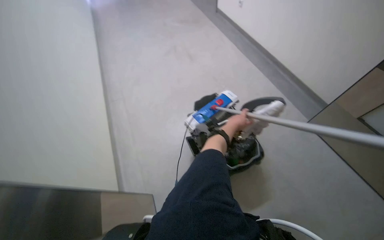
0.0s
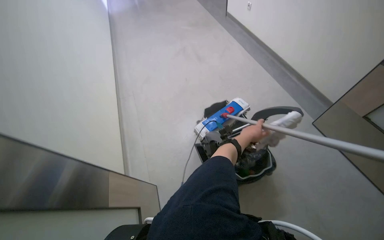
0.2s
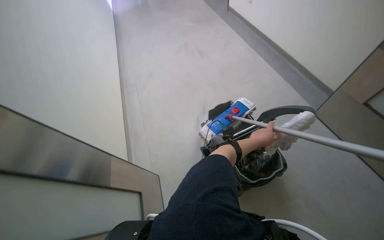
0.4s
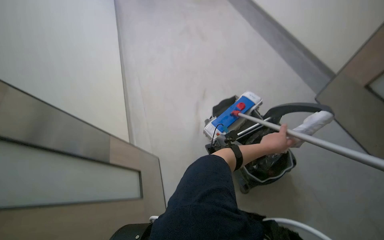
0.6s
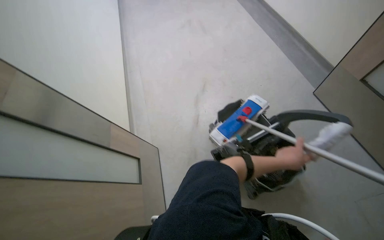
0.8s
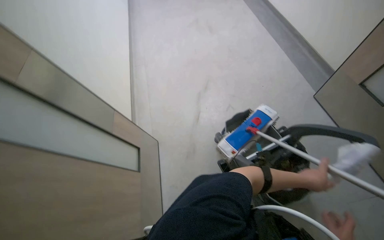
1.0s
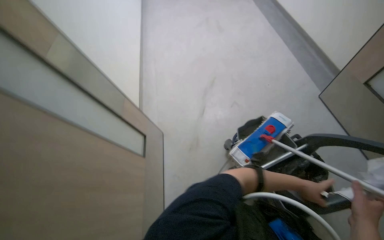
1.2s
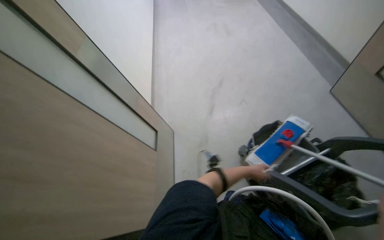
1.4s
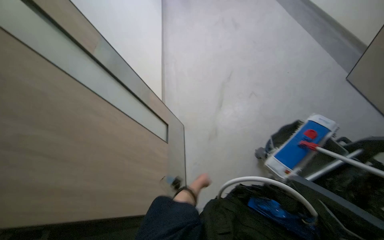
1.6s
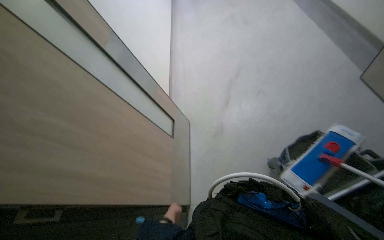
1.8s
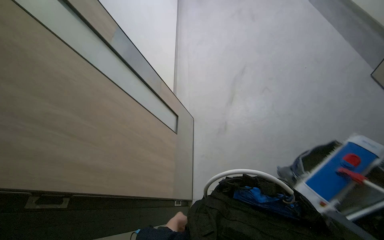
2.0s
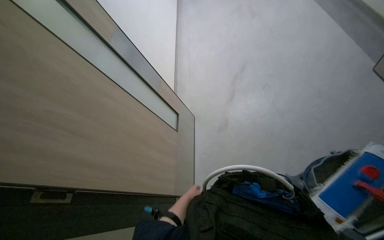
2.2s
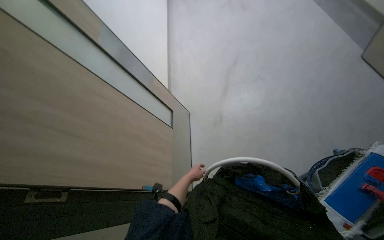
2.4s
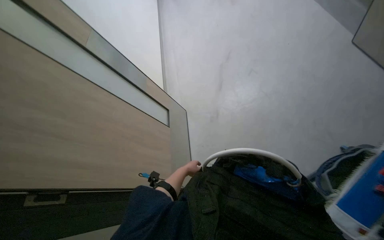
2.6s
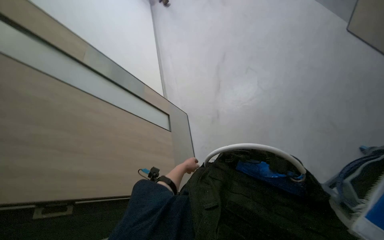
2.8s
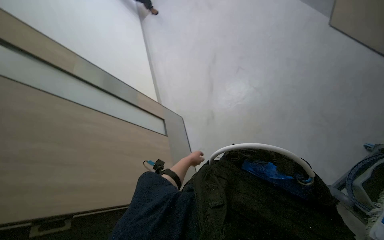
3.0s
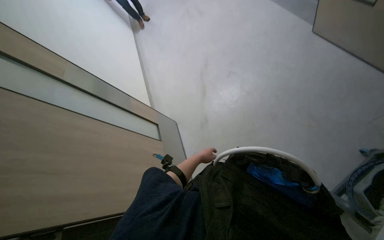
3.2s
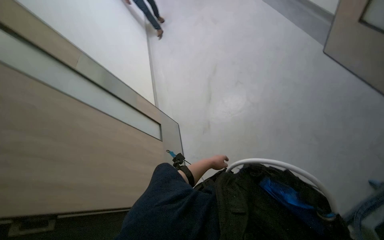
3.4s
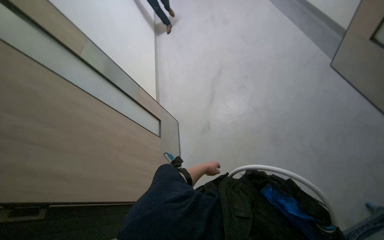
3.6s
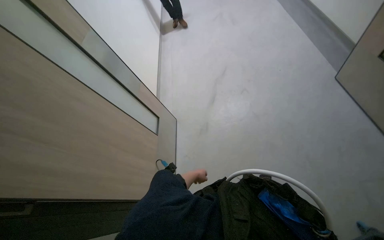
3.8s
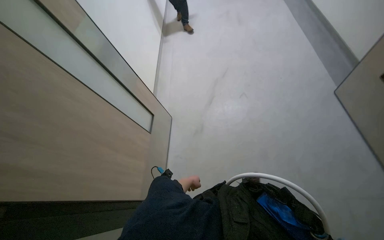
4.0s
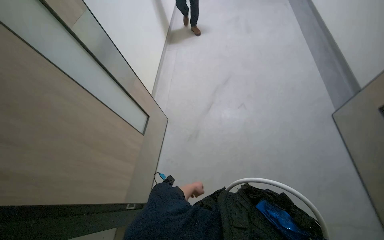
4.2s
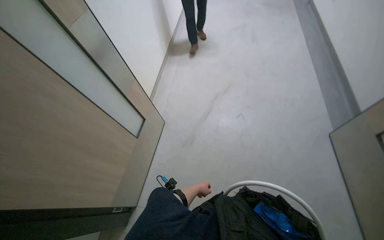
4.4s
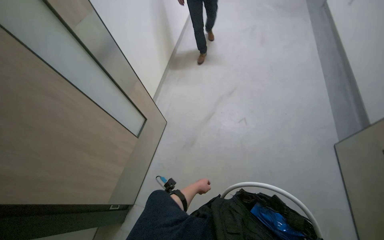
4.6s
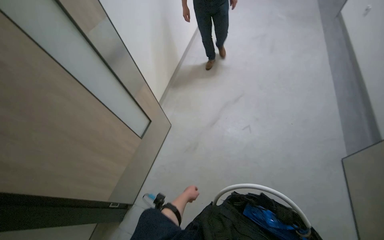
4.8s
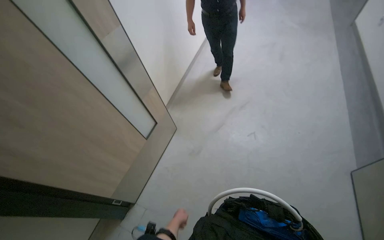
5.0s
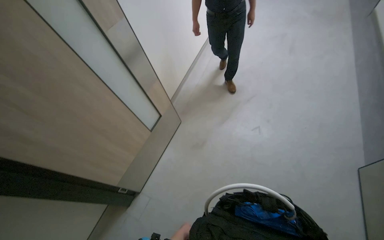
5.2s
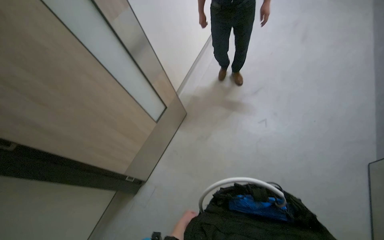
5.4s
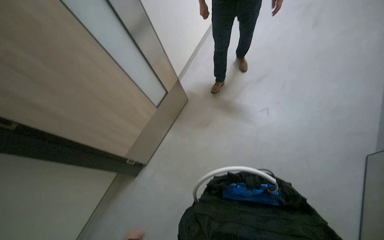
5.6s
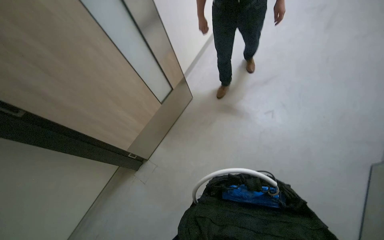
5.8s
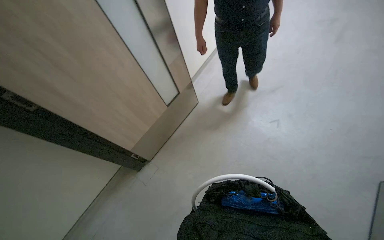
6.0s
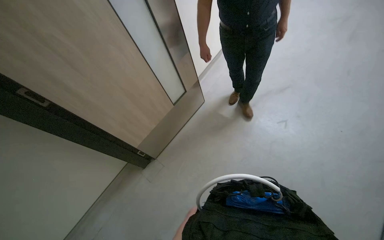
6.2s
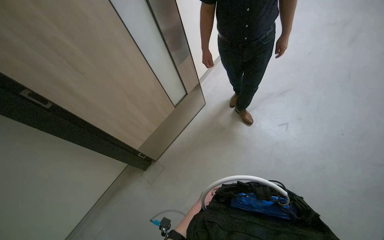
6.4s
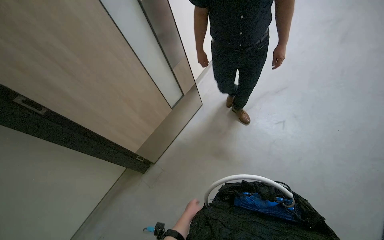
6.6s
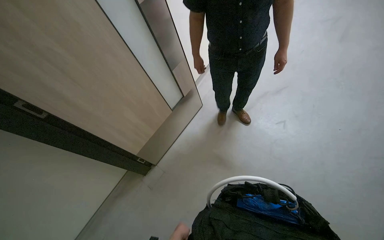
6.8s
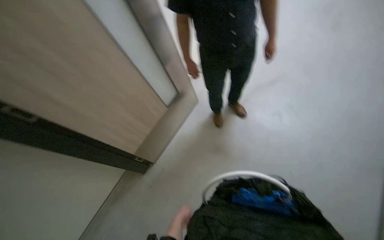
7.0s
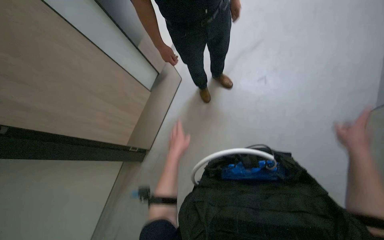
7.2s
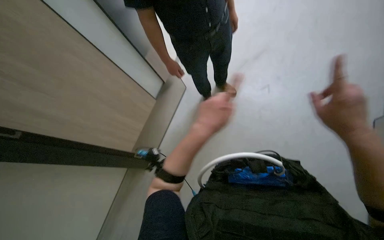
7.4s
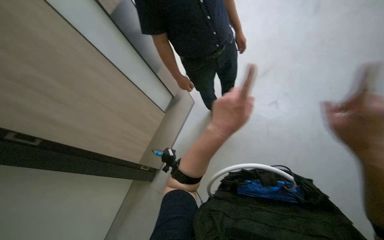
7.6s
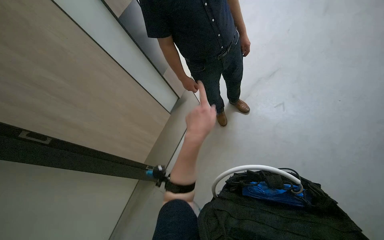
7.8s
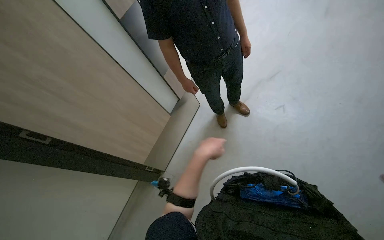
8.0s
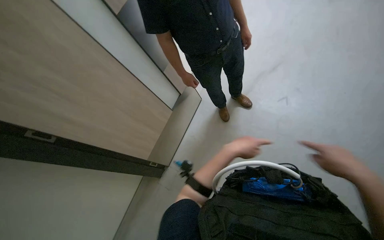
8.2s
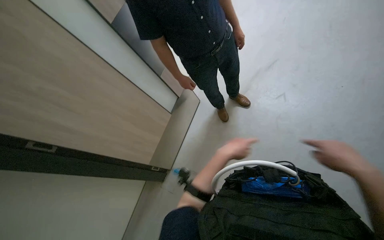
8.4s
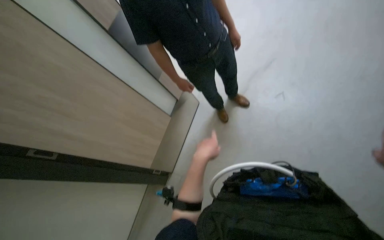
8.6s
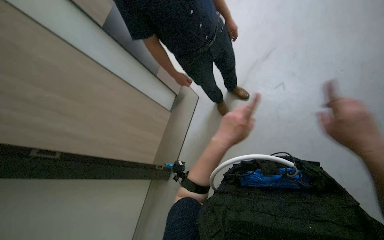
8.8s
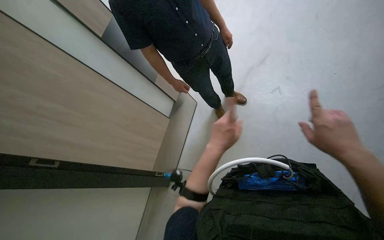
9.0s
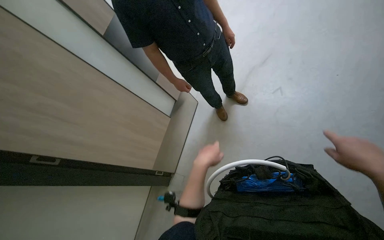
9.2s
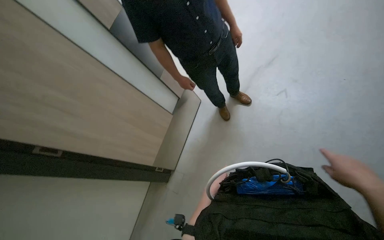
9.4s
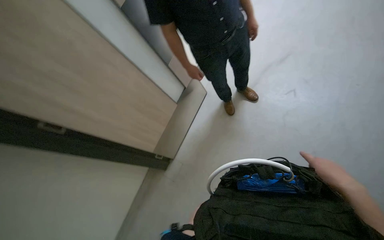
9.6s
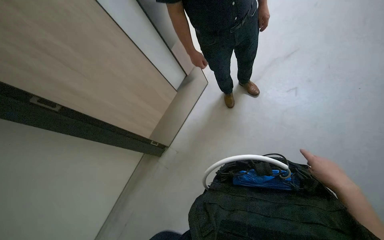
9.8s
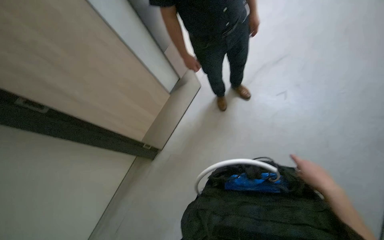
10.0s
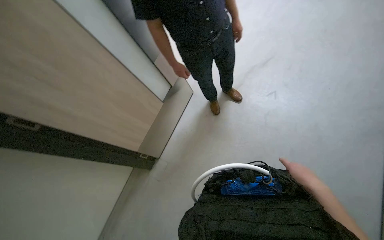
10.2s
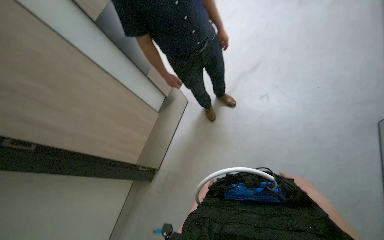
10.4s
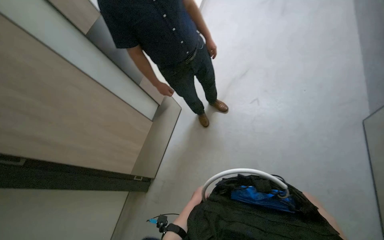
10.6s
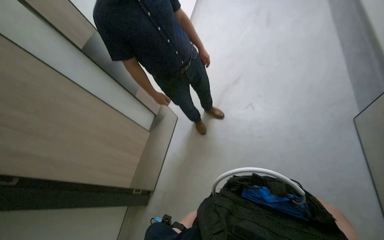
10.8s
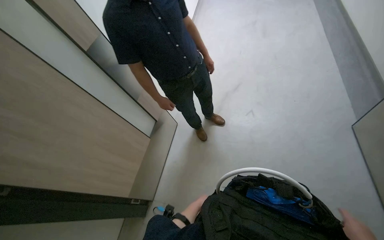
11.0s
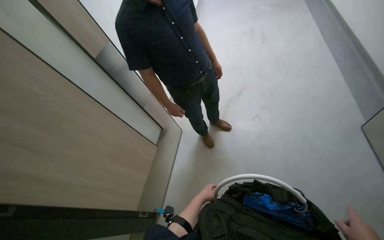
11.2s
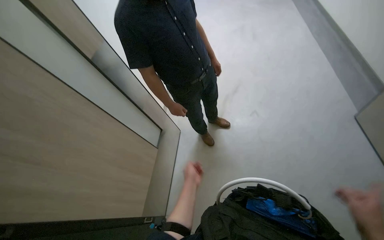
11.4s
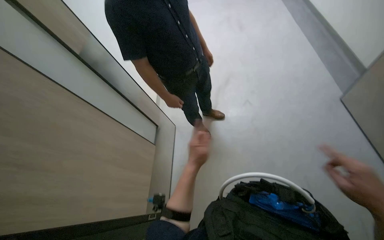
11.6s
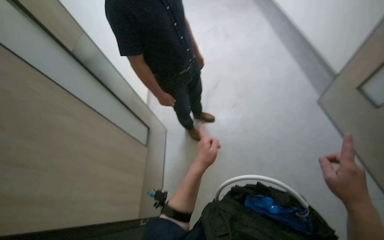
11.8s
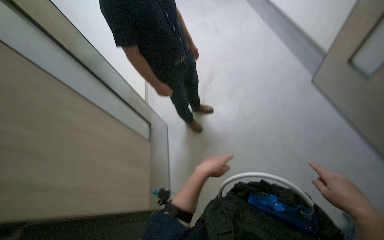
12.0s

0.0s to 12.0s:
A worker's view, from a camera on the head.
Job: mopping floor.
The whole recording: Mopping office floor. The worker mops the office floor around the tables and chairs.
1.6s to 3.0s: The view tips upward by roughly 10 degrees.
3.0s to 4.4s: The scene rotates clockwise by approximately 30 degrees. The left hand moves down the picture, approximately 10 cm.
4.4s to 6.0s: The head turns to the left by some 25 degrees.
10.4s to 12.0s: The wearer's head swings approximately 20 degrees to the right. The left hand is displaced up the picture by about 20 cm.

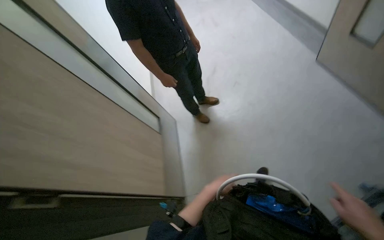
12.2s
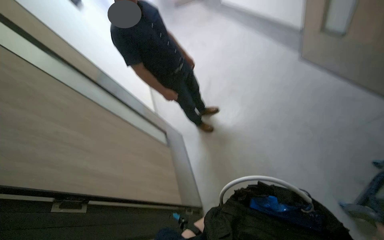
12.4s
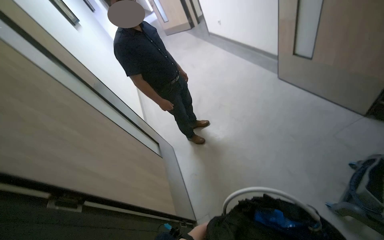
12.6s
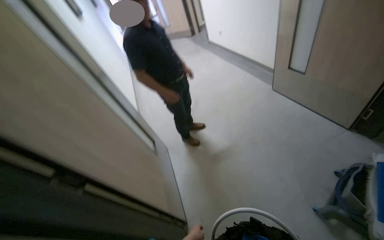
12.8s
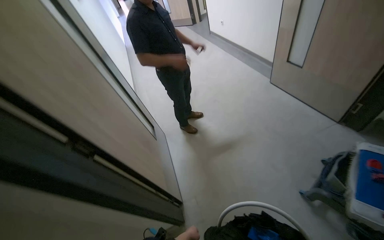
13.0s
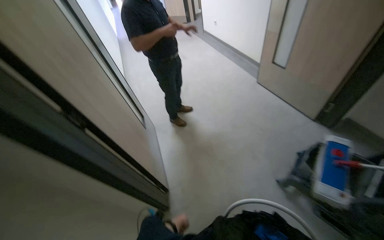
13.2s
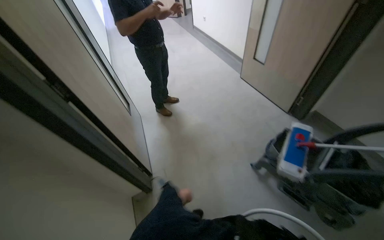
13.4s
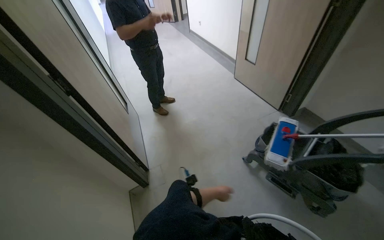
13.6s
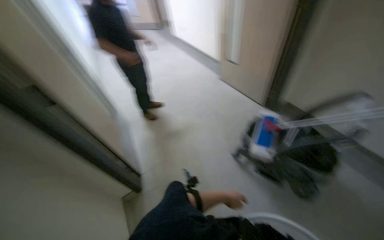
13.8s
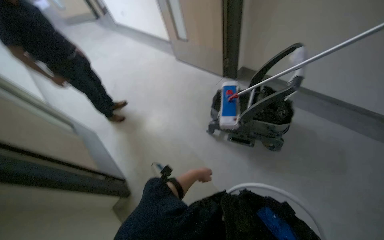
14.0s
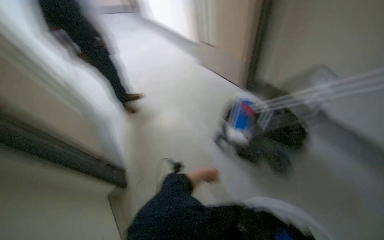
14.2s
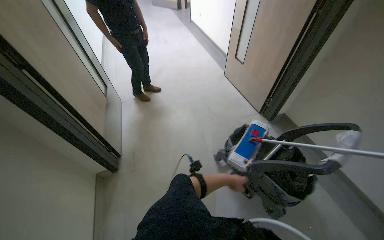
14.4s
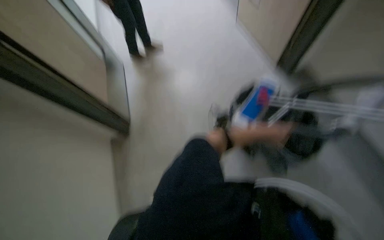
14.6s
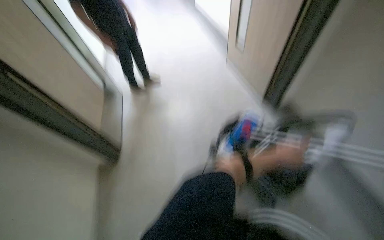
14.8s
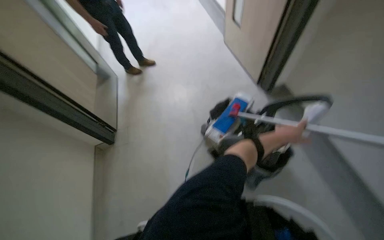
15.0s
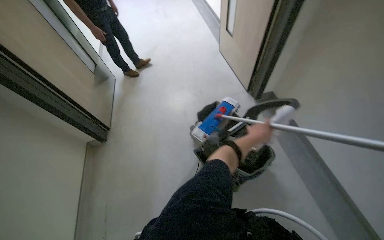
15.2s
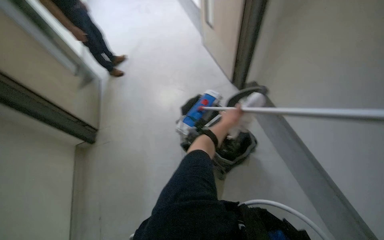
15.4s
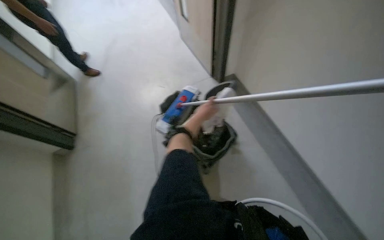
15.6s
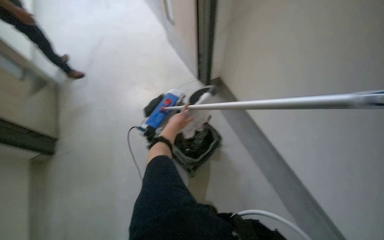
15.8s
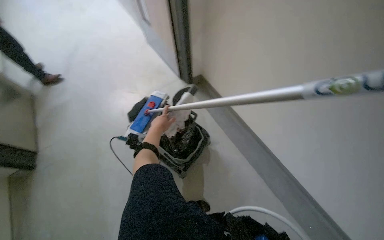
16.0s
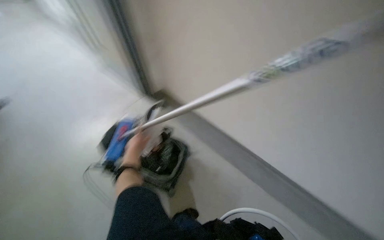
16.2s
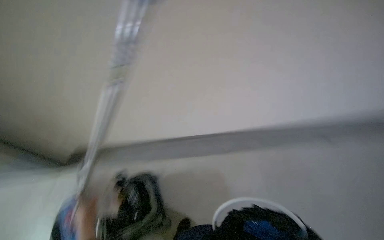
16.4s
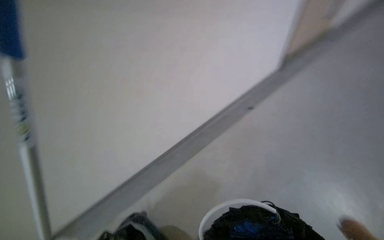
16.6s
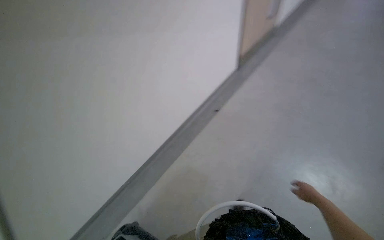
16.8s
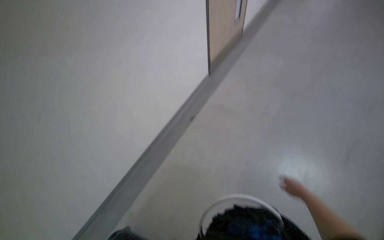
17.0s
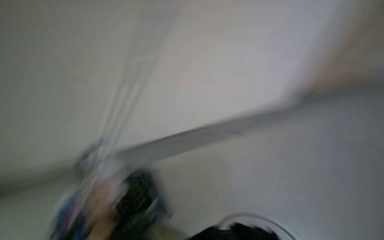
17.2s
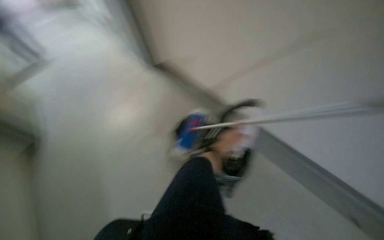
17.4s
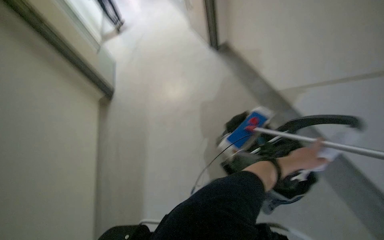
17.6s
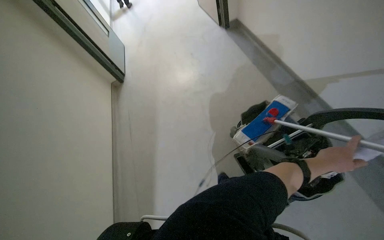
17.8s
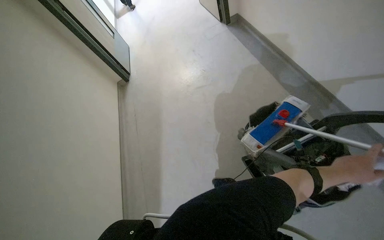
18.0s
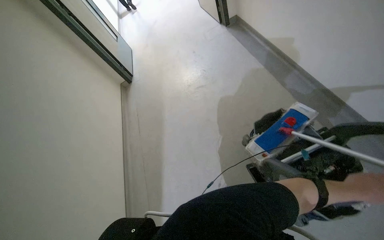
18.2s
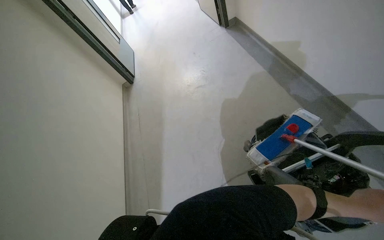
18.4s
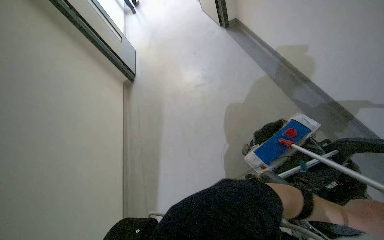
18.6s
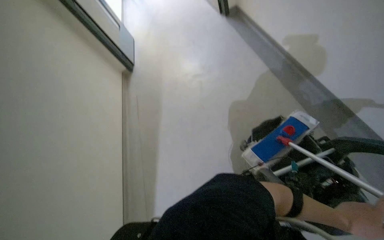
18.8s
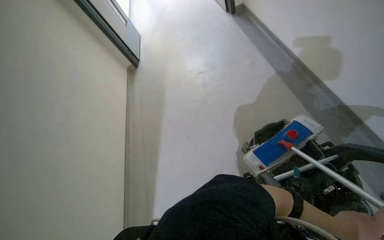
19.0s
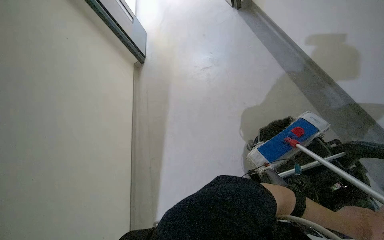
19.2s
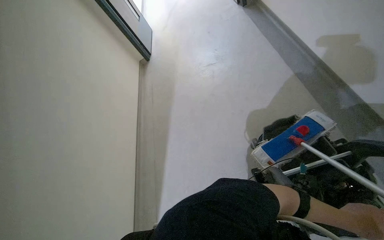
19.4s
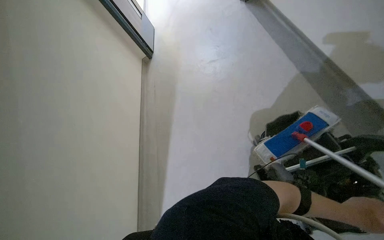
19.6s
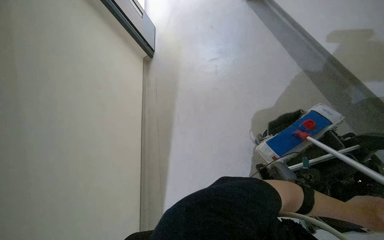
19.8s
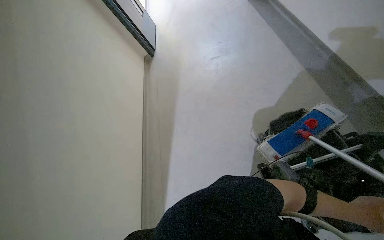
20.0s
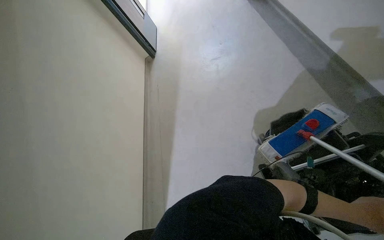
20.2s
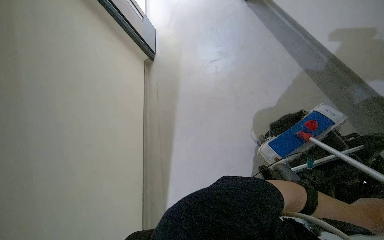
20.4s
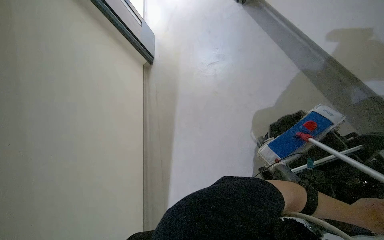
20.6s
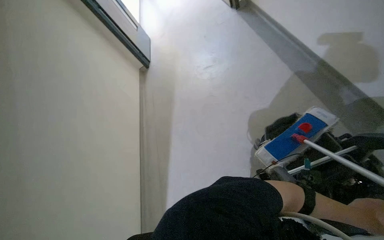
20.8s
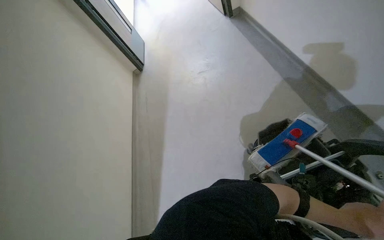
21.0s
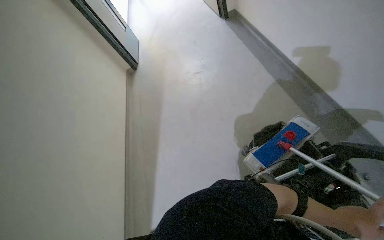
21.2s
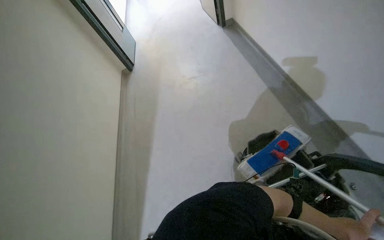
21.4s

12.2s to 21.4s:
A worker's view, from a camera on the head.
Job: mopping floor.
The whole recording: Mopping office floor. The worker mops the office floor around the tables and chairs.
12.2s to 13.8s: The head travels roughly 70 cm. The view pans to the right by some 20 degrees. The camera pitches upward, by approximately 15 degrees.
13.8s to 15.2s: The camera pitches downward, by approximately 25 degrees.
